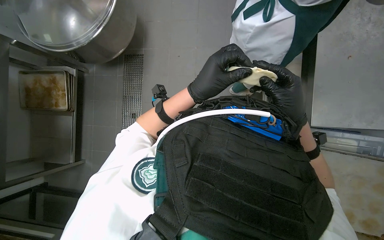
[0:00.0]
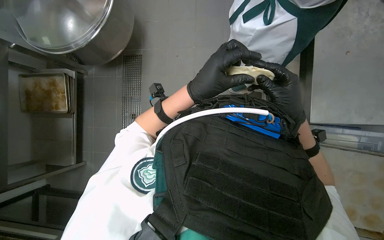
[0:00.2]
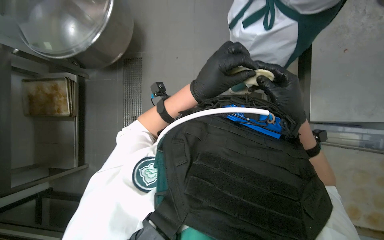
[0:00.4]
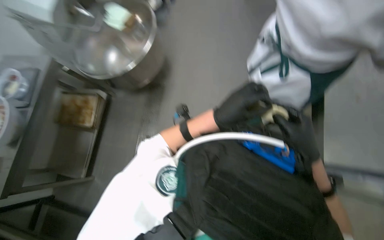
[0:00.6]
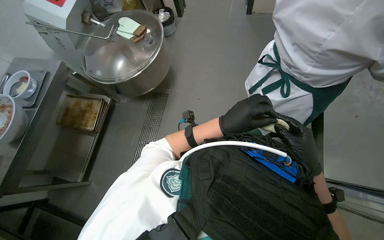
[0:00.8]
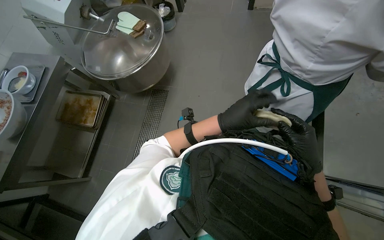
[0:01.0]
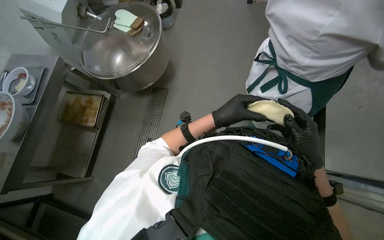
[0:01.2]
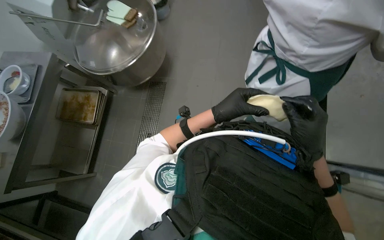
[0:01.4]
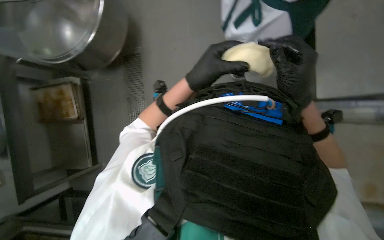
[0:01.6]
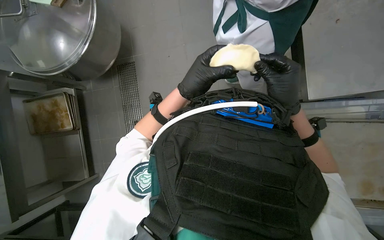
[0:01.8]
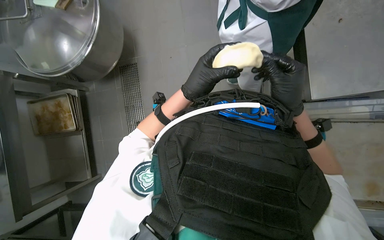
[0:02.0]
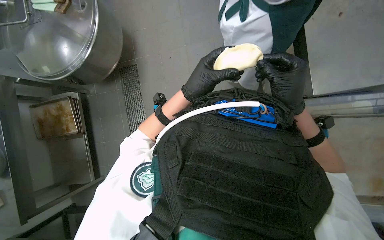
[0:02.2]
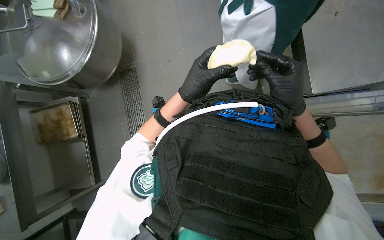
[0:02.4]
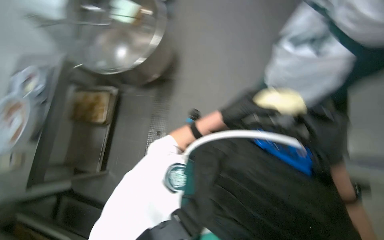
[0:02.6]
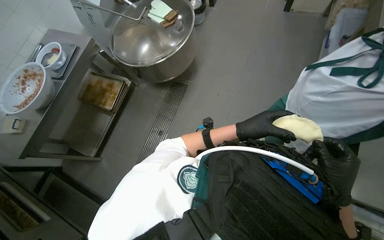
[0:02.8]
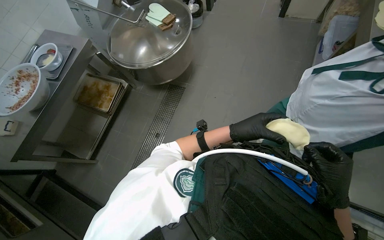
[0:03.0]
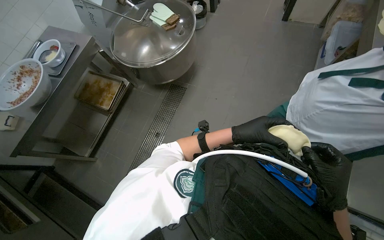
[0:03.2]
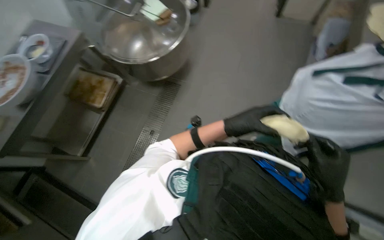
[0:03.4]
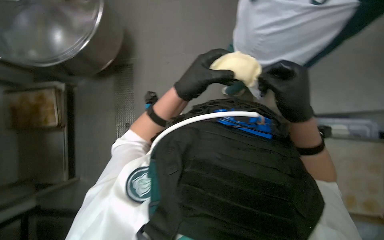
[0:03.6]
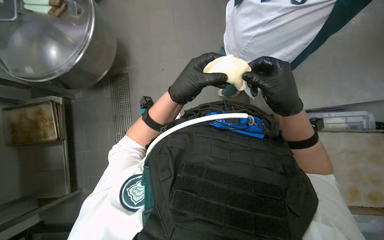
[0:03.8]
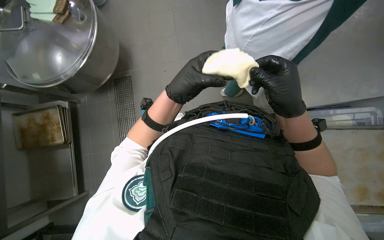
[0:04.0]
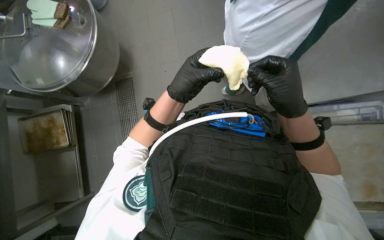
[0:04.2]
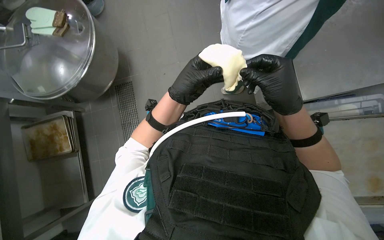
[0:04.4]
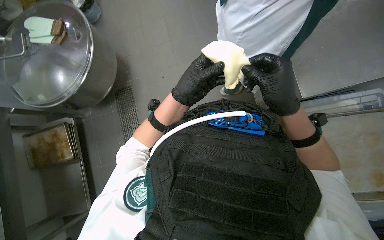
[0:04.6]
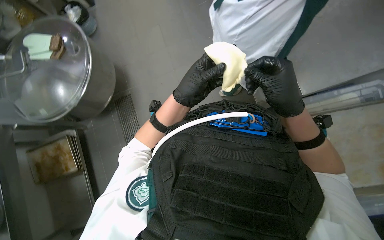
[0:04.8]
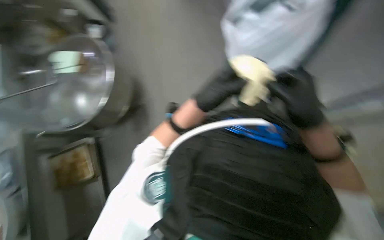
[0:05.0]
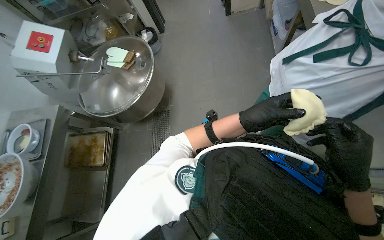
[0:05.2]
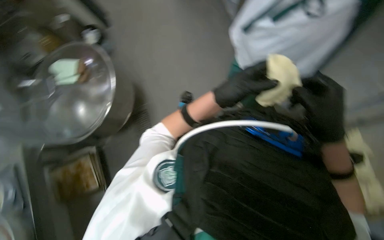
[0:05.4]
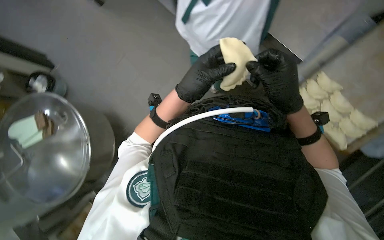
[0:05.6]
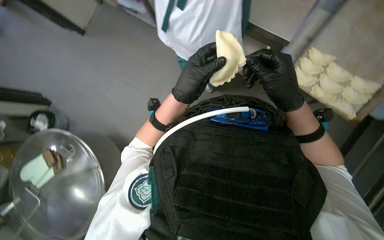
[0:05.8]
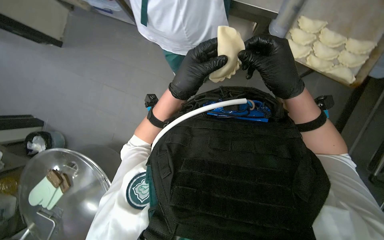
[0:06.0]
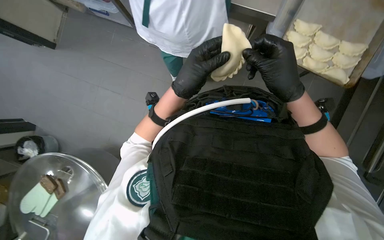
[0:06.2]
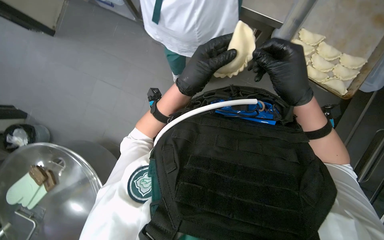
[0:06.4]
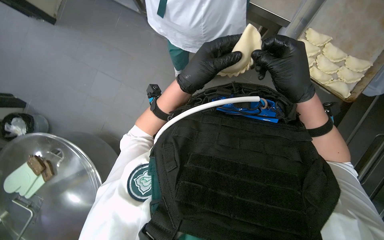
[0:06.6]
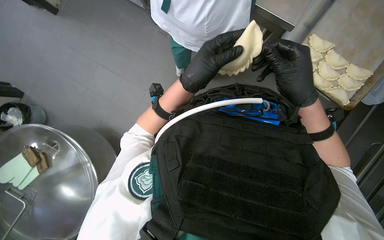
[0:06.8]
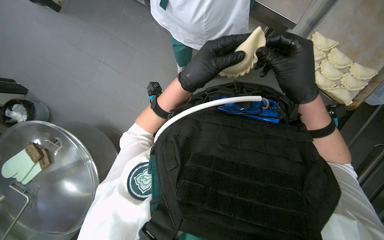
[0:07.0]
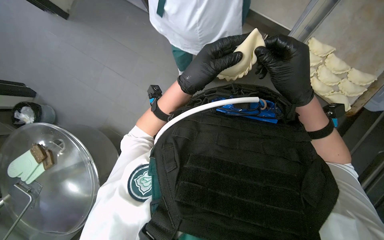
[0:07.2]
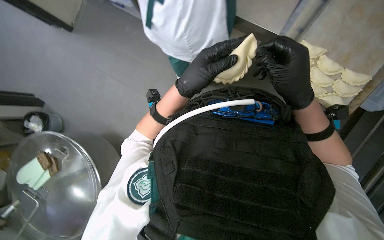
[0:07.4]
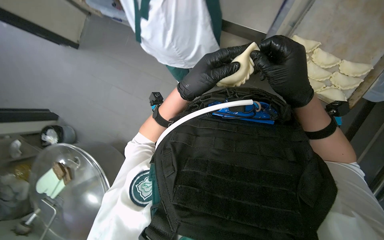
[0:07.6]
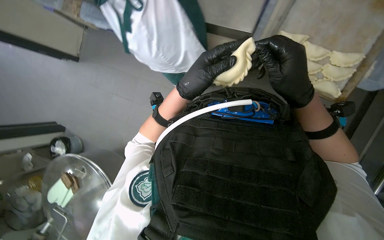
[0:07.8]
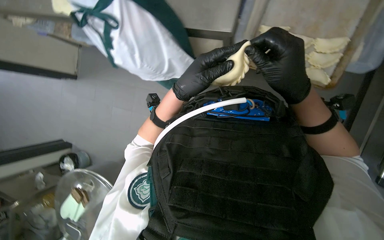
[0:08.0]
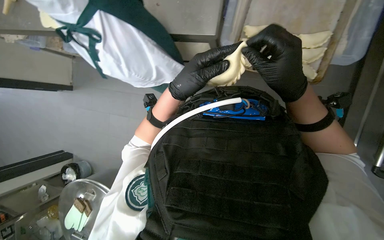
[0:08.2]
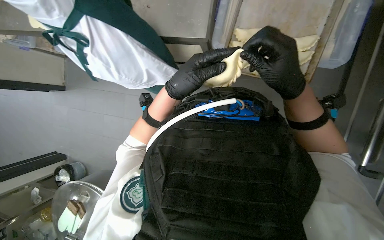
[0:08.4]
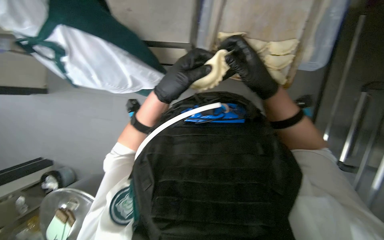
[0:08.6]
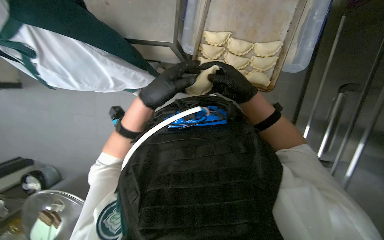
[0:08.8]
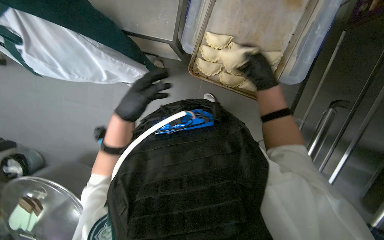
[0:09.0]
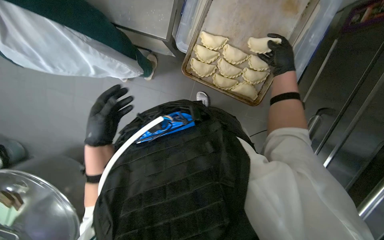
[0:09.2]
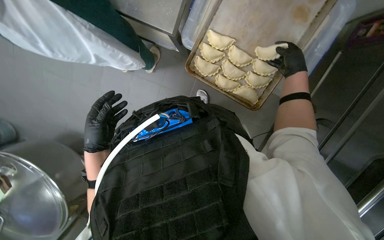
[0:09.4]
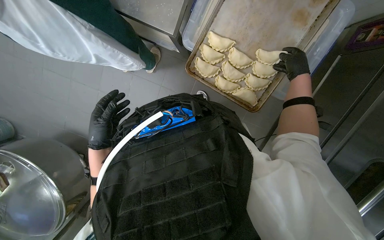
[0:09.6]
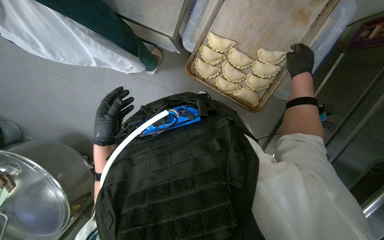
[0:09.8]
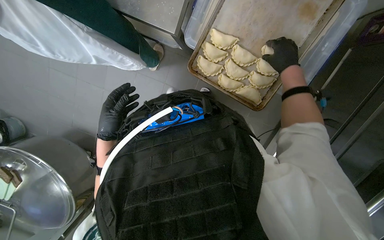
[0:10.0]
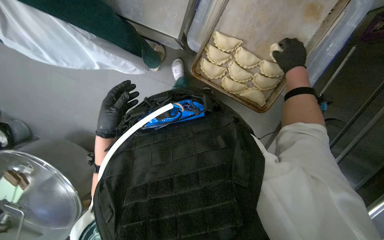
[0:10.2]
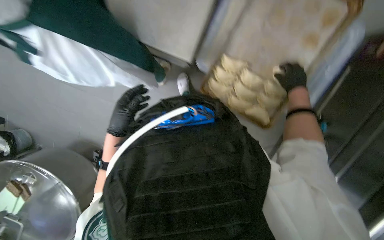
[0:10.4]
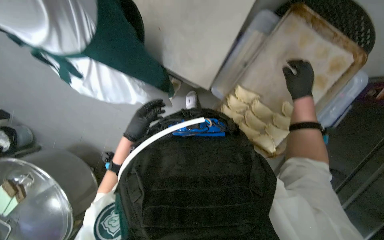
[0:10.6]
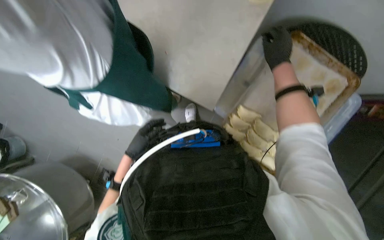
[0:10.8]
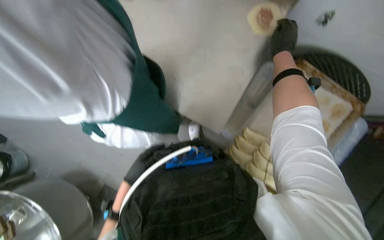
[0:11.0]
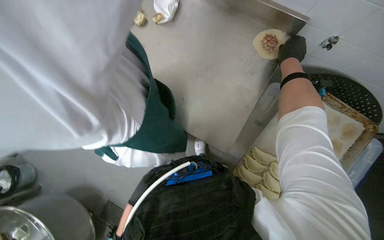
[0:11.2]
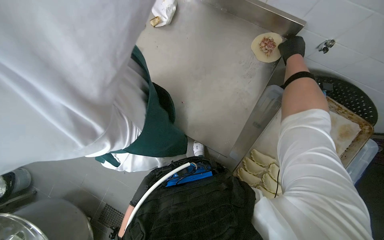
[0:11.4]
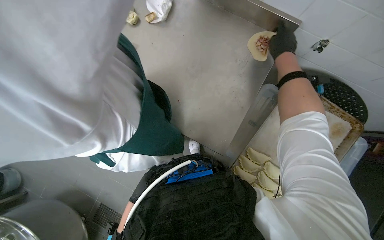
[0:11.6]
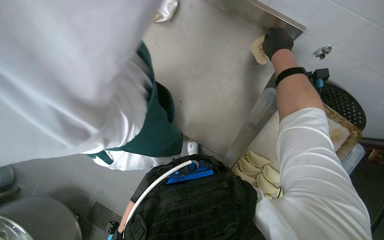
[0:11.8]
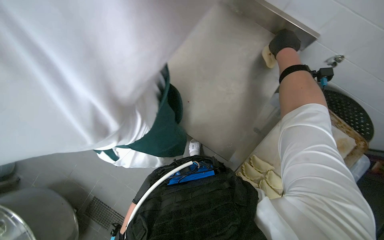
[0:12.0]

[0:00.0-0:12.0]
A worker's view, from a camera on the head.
Job: preparing food.
The whole recording: Making meat dumplings. The worker adds meat filling to dough circles, folds them, and places them on a tray.
1.6 to 3.0 s: The camera pitches upward, by roughly 15 degrees. Everything in view rotates some 25 degrees clockwise.
3.0 to 4.4 s: The scene turns some 30 degrees counterclockwise in the picture.
4.4 to 6.0 s: The scene rotates counterclockwise by roughly 60 degrees.
6.0 to 7.6 s: The hands are busy where they are.
7.6 to 9.0 s: The right hand travels farther from the camera by some 15 cm. Meanwhile the left hand heads farther from the camera, covering about 10 cm.
9.0 to 10.4 s: The left hand goes roughly 10 cm to the left.
10.4 to 12.0 s: The view tilts some 30 degrees upward.

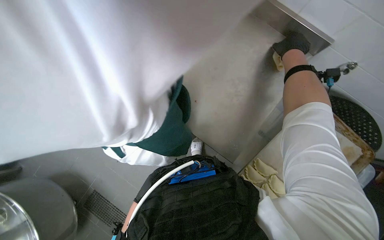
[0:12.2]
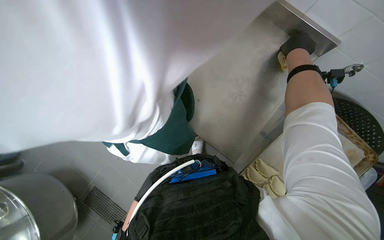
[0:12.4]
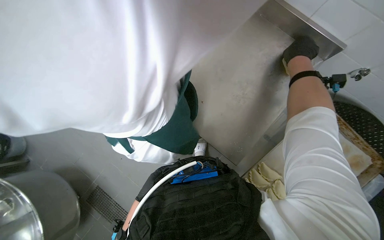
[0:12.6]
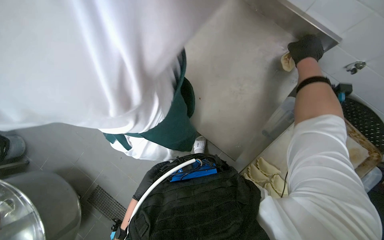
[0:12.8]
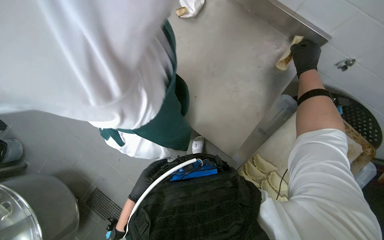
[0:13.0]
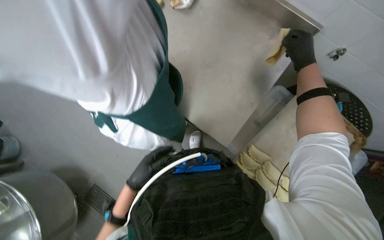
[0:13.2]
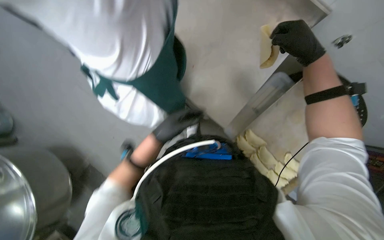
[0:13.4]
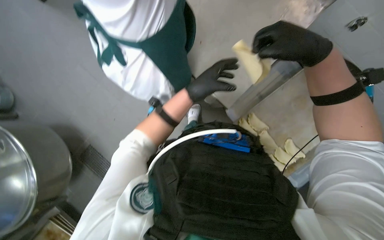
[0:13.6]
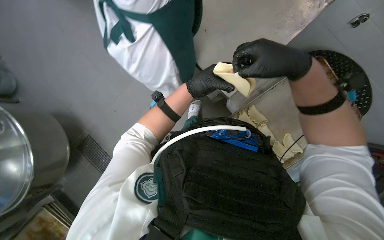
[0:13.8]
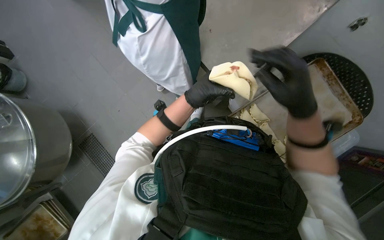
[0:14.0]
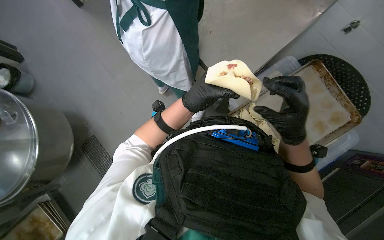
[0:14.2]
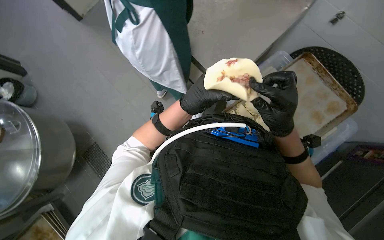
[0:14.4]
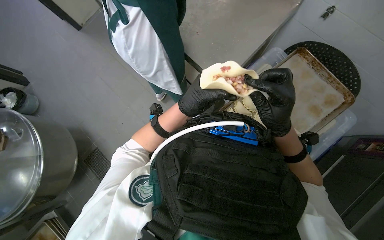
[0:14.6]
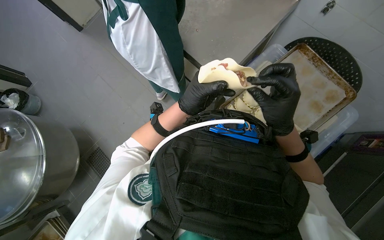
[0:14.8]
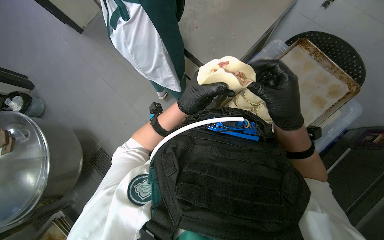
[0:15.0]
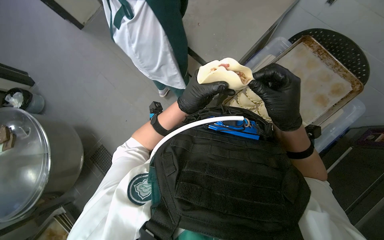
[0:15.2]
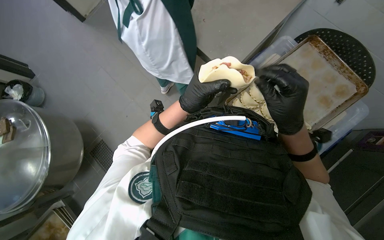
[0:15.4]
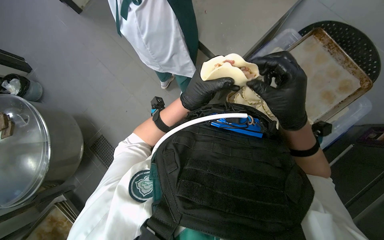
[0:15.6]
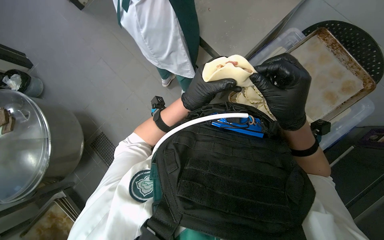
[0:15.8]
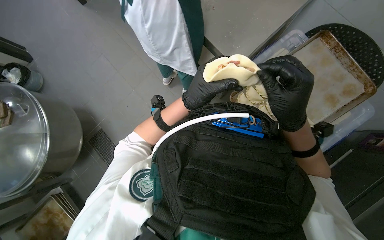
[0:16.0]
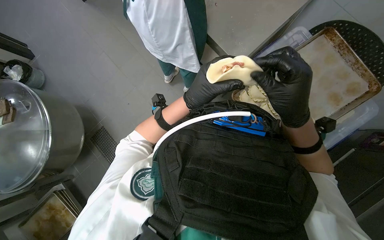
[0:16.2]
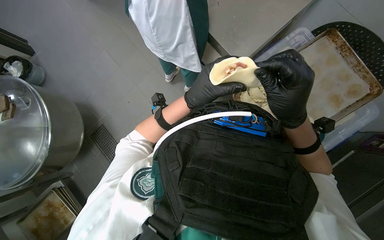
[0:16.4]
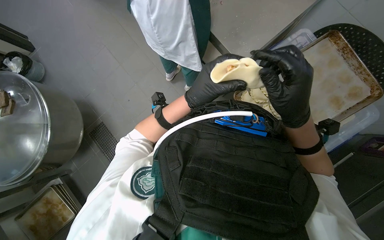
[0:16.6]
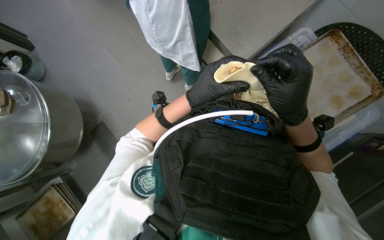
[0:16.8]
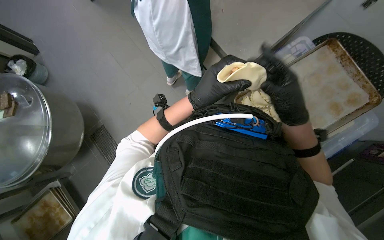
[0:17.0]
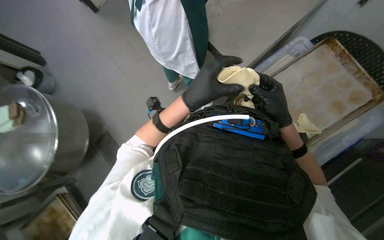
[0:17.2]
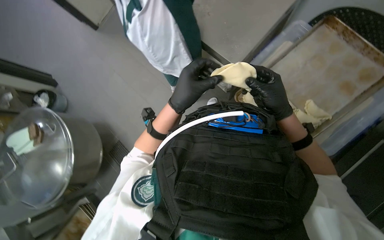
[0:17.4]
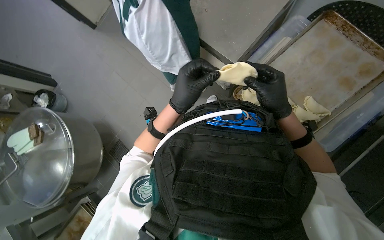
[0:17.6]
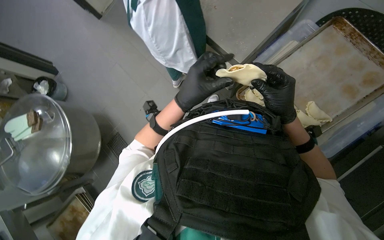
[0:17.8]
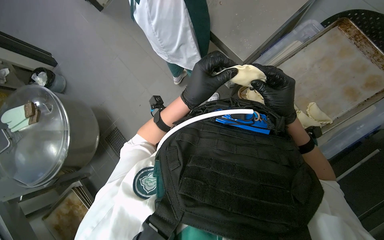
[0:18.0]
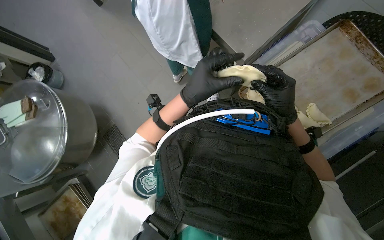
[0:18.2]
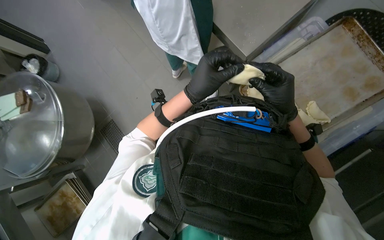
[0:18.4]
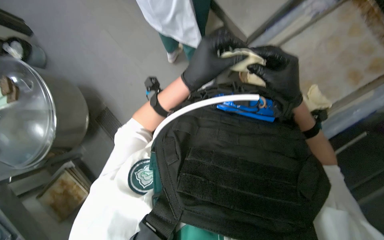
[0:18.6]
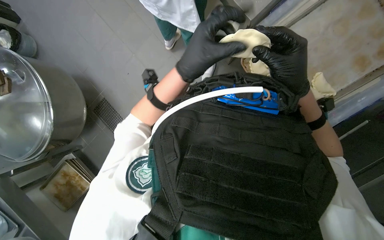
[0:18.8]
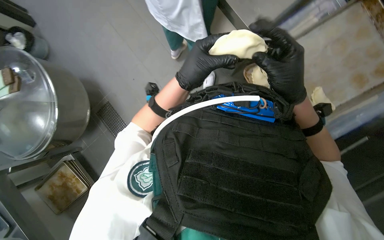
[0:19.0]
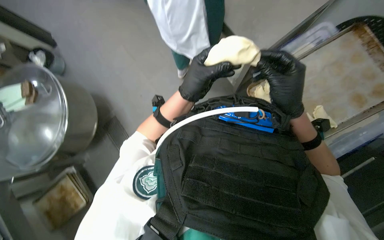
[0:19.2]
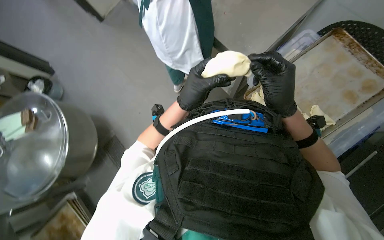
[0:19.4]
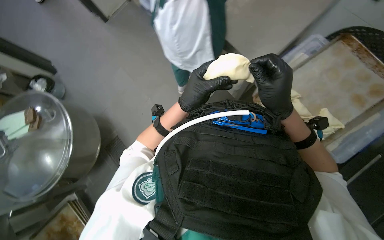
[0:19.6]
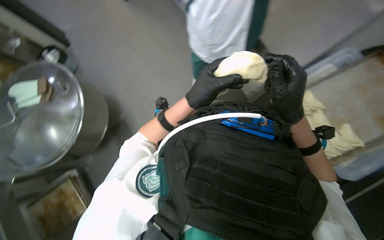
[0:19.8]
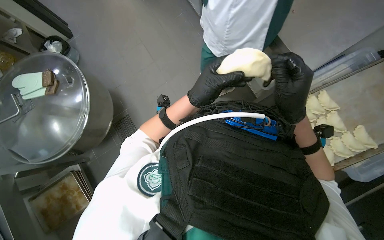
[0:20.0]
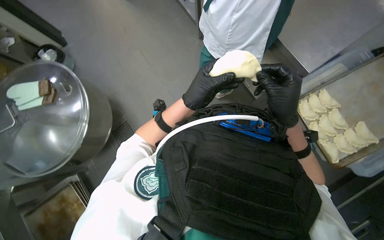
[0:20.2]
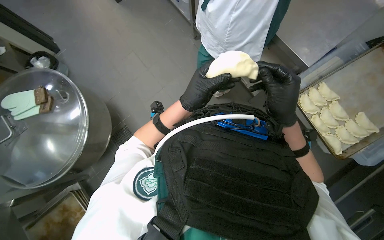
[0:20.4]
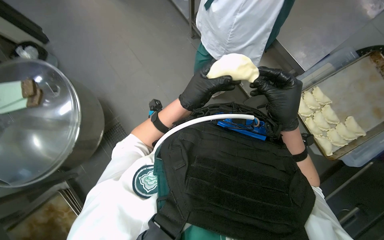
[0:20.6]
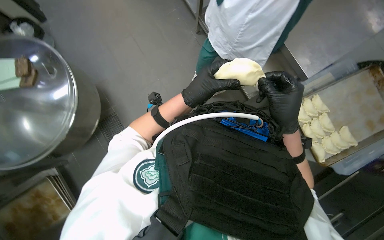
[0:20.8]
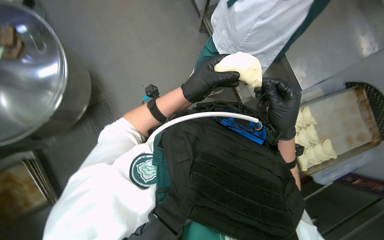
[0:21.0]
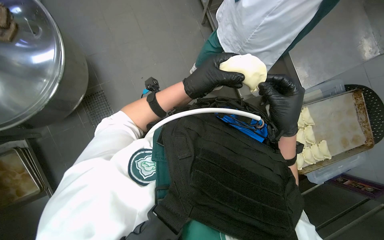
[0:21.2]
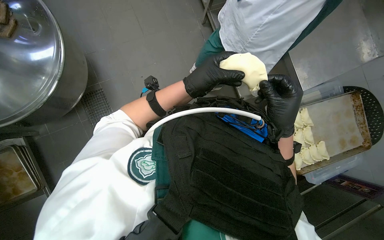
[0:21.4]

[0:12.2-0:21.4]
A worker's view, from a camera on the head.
Job: preparing food.
The whole recording: Making meat dumplings. The worker adds meat filling to dough circles, folds them, and places them on a tray.
12.2 to 13.8 s: The right hand moves down the picture and nearer to the camera, about 40 cm.
13.8 to 15.2 s: The right hand heads down the picture, covering about 25 cm.
15.2 to 16.8 s: The hands stay close to where they were, moving slightly.
18.4 to 19.8 s: The hands make small movements and keep their place.
